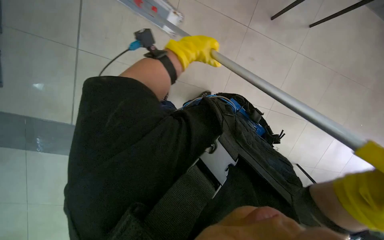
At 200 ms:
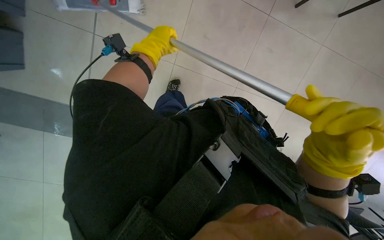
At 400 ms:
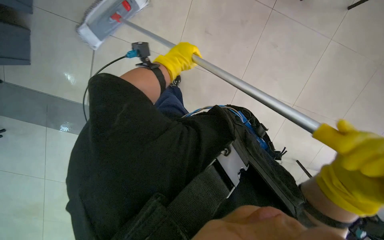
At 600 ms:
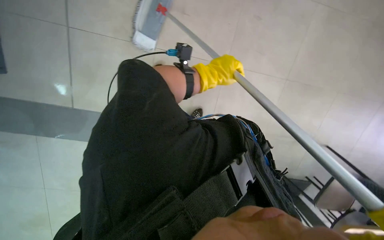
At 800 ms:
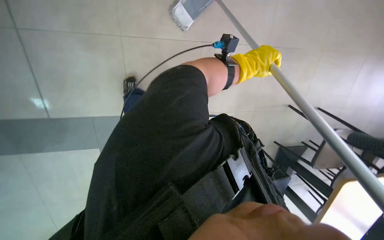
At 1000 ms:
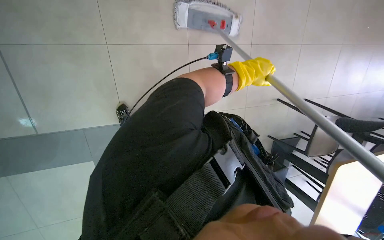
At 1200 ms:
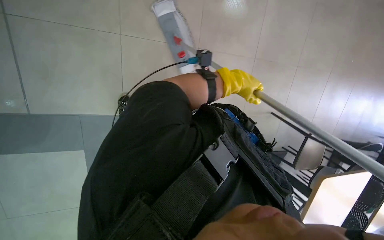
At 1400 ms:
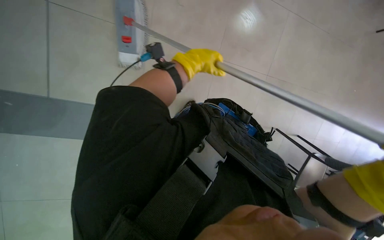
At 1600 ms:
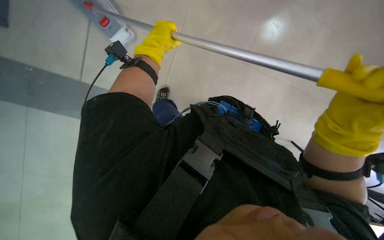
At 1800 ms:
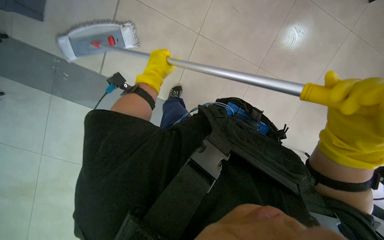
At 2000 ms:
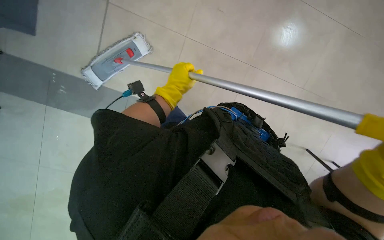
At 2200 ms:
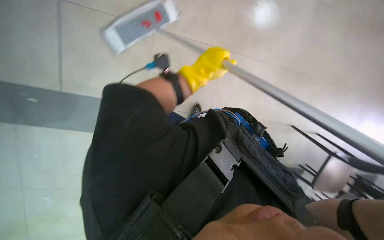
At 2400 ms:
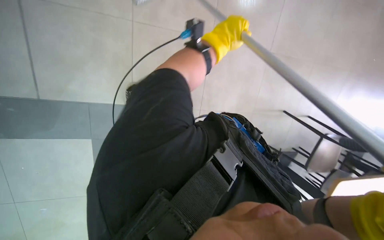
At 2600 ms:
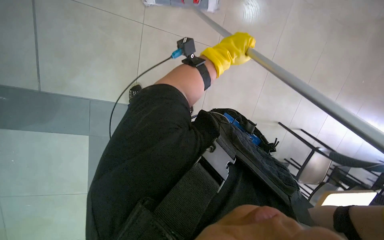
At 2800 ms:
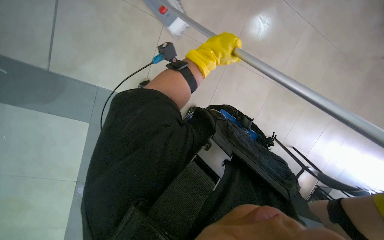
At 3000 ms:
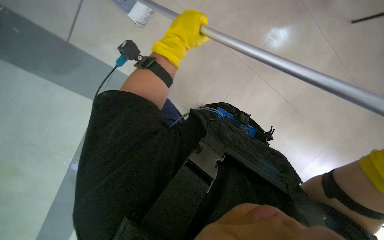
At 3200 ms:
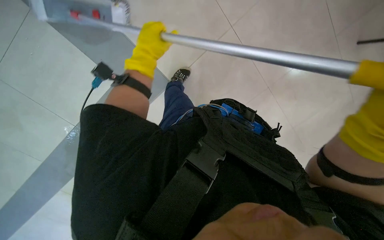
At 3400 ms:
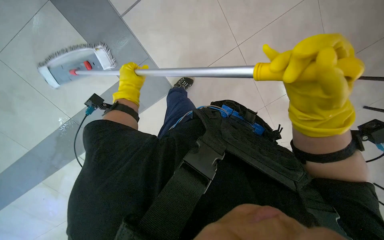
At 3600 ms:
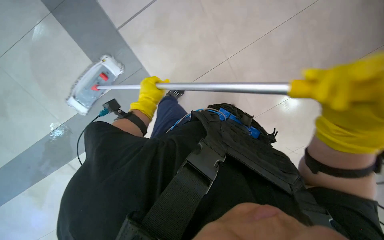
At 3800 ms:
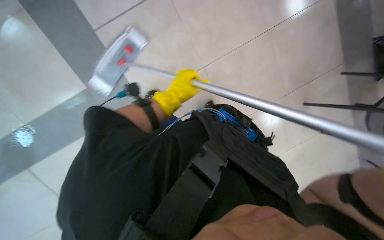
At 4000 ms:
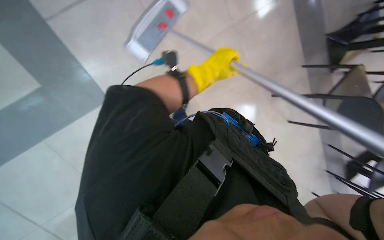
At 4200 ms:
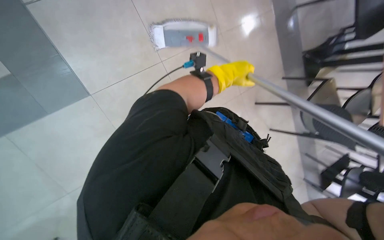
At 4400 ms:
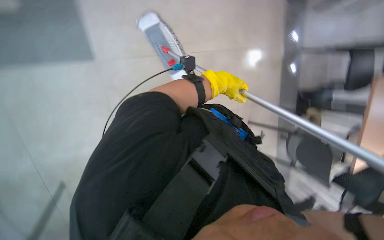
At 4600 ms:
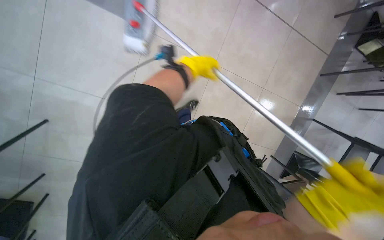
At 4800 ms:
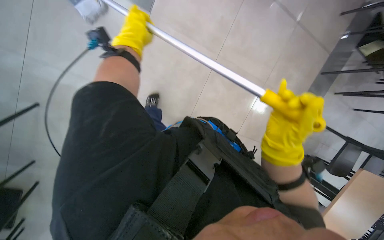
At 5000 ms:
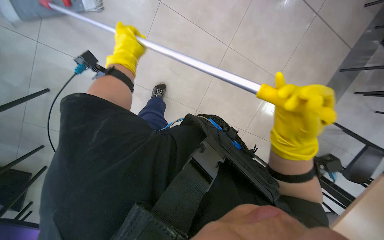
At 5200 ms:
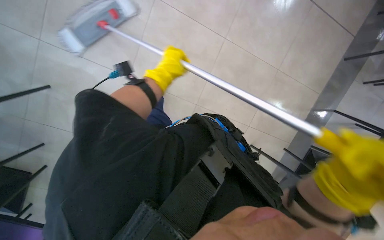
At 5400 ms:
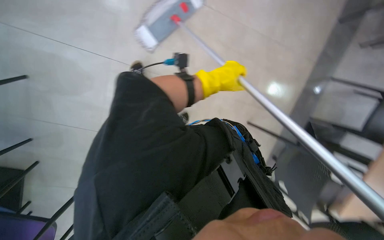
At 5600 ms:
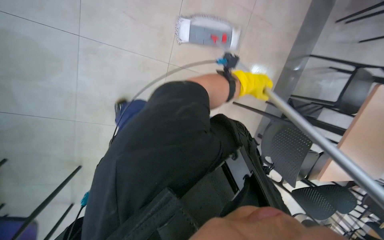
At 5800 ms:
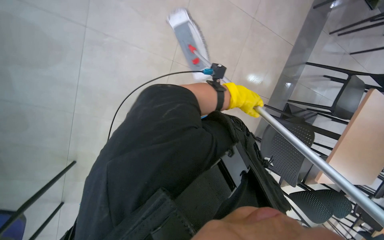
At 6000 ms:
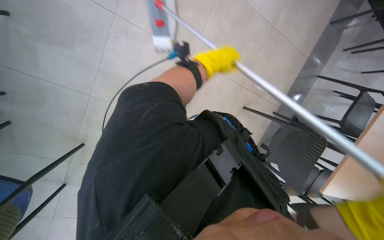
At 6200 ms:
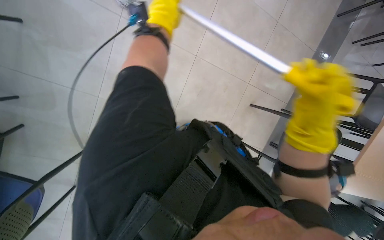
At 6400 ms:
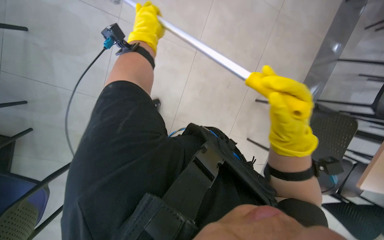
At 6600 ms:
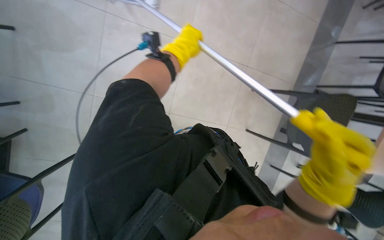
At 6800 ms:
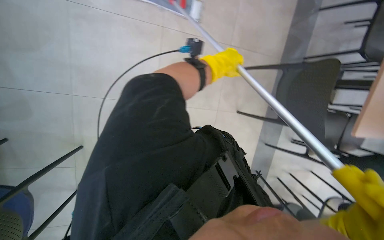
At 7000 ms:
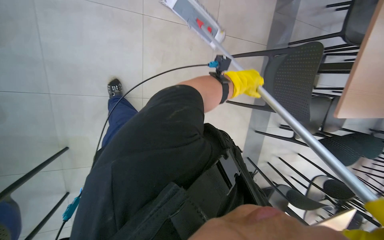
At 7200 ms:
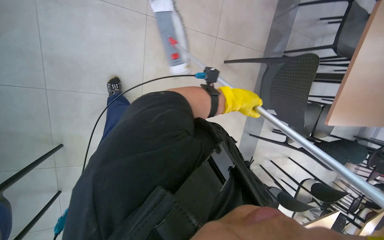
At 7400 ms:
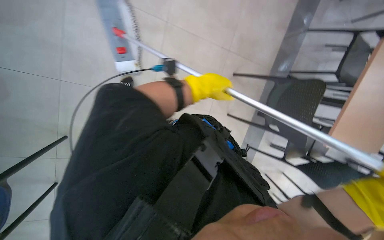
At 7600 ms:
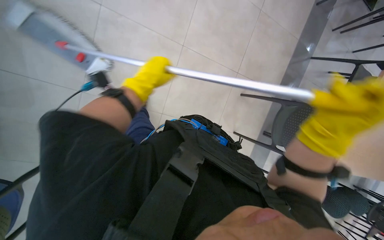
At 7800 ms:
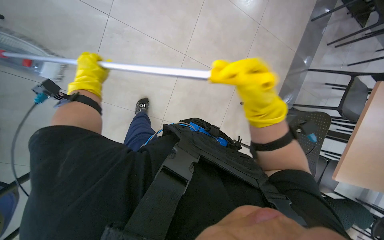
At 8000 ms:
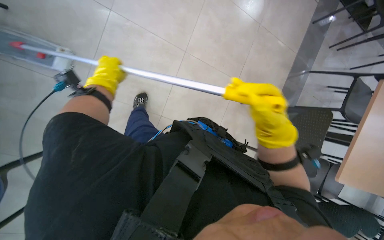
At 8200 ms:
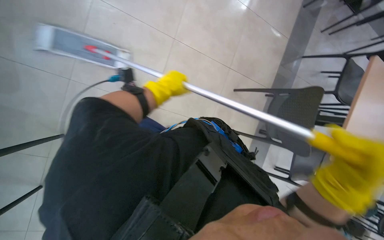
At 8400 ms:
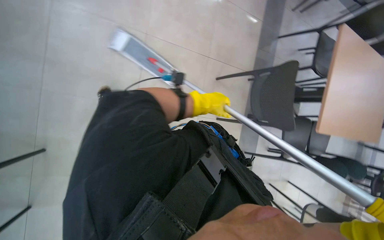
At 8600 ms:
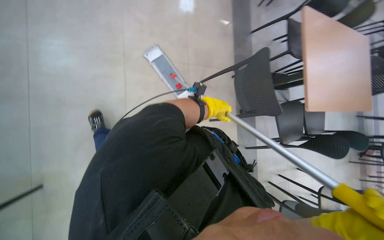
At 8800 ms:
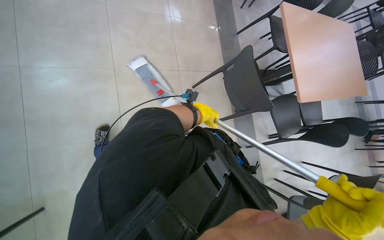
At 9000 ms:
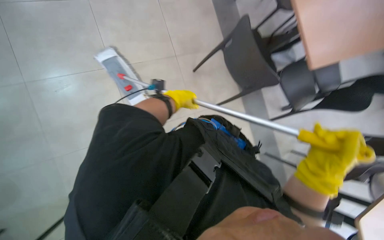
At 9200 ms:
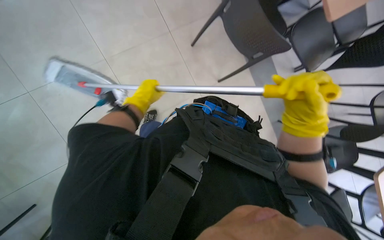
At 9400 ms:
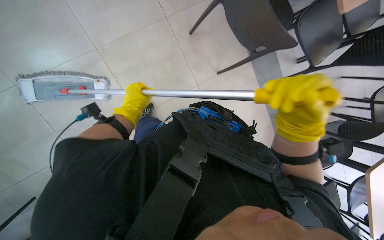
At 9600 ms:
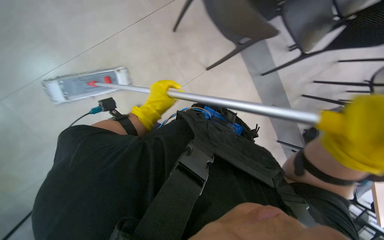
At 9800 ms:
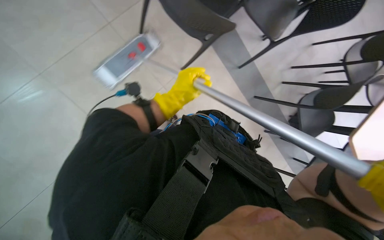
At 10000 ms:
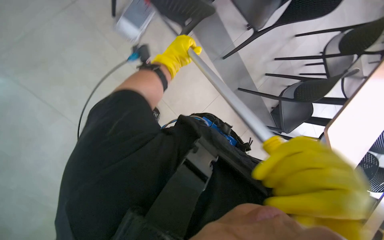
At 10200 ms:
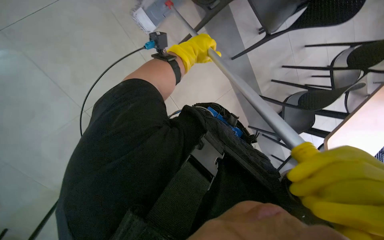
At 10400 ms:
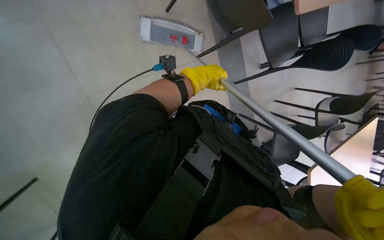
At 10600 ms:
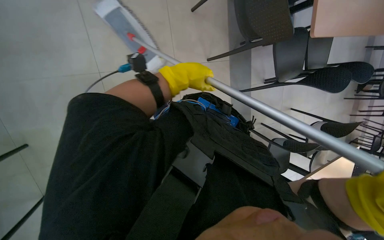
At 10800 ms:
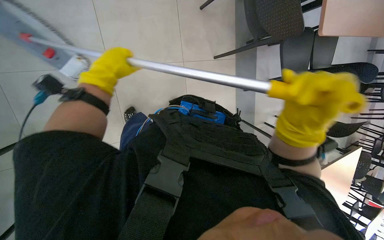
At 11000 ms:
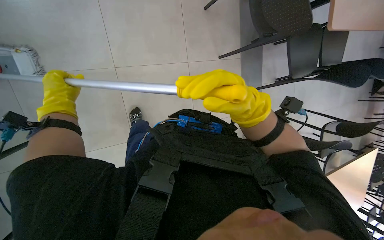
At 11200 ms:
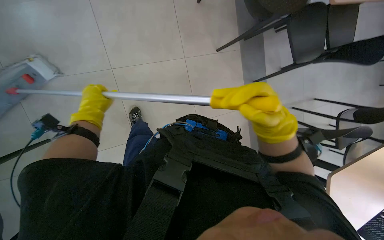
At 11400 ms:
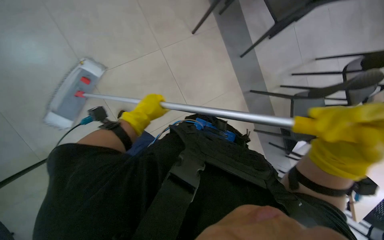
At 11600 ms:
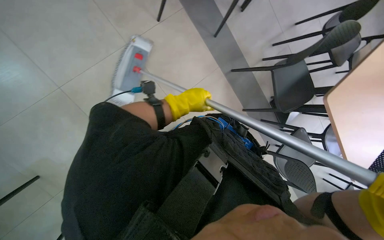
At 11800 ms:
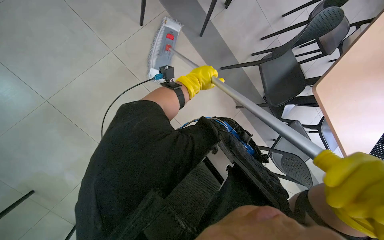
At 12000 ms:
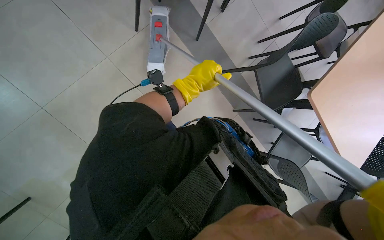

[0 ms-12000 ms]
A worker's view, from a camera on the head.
Job: mopping floor.
The whole recording: Mopping floor. The worker mops the floor with a flat mop, occasionally rinsing and wringing the mop head.
1600 ms to 3000 ms: The view tilts roughly 15 degrees upward. The left hand travels to the right and back again, roughly 10 cm each way.
3000 ms to 4400 ms: The left hand is displaced to the right and farther from the camera by about 20 cm.
4400 ms to 6000 ms: The left hand swings left and right, roughly 40 cm each way, with 2 reversals.
6000 ms to 7600 ms: The left hand swings left and right, some 30 cm each way, with 2 reversals.
7600 ms to 9000 ms: Everything in view rotates about 40 degrees counterclockwise.
9000 ms to 10400 ms: The view tips downward by roughly 15 degrees. The left hand moves to the right, about 35 cm.

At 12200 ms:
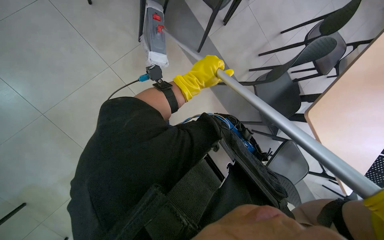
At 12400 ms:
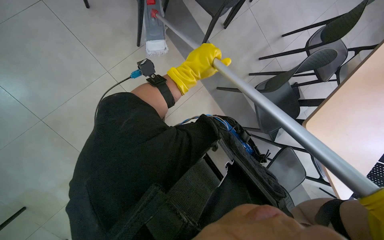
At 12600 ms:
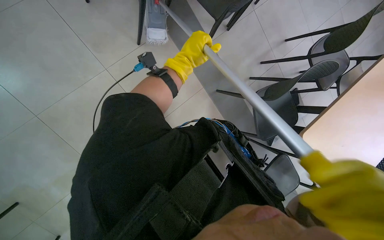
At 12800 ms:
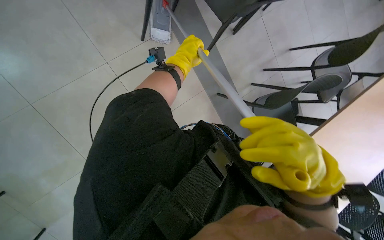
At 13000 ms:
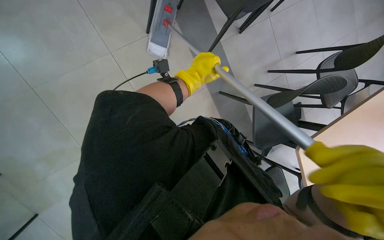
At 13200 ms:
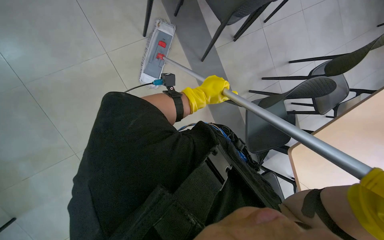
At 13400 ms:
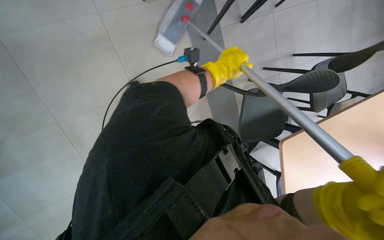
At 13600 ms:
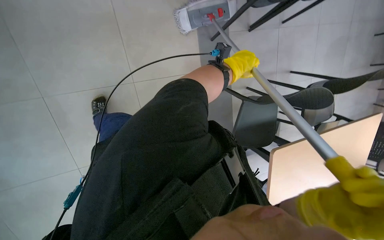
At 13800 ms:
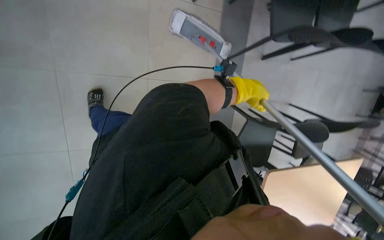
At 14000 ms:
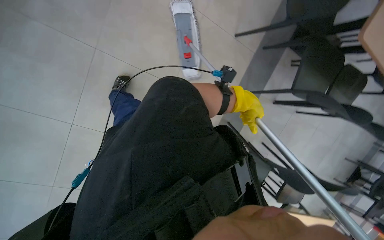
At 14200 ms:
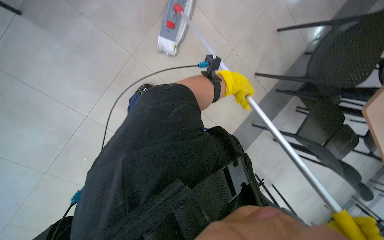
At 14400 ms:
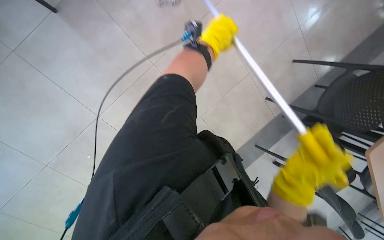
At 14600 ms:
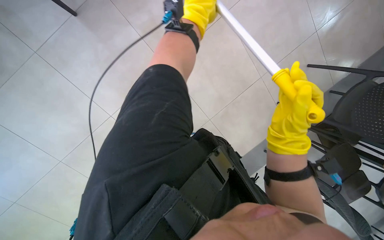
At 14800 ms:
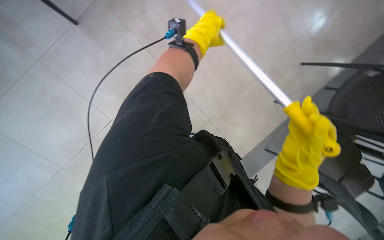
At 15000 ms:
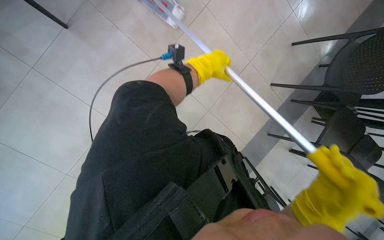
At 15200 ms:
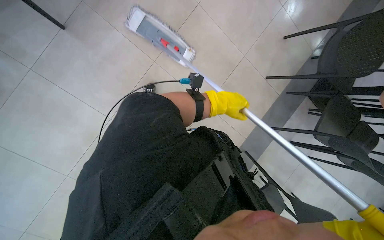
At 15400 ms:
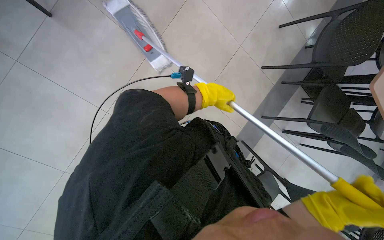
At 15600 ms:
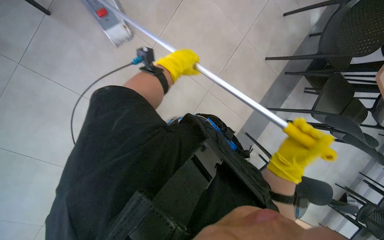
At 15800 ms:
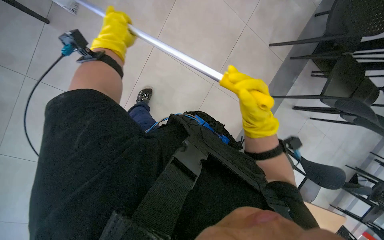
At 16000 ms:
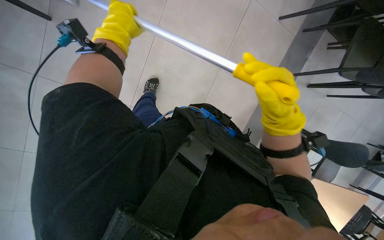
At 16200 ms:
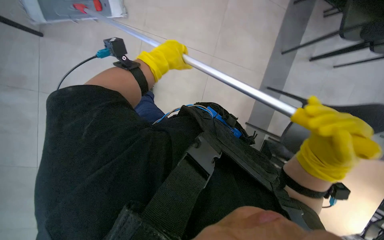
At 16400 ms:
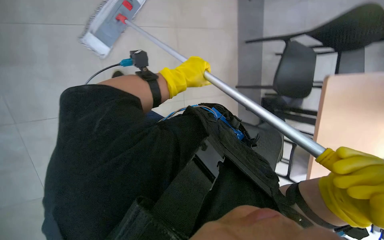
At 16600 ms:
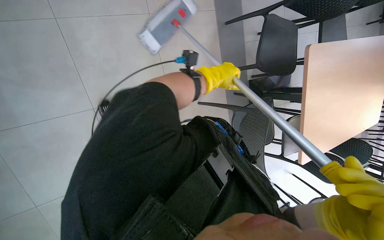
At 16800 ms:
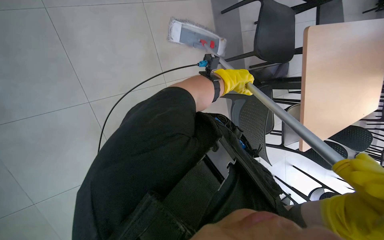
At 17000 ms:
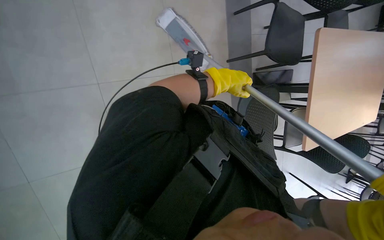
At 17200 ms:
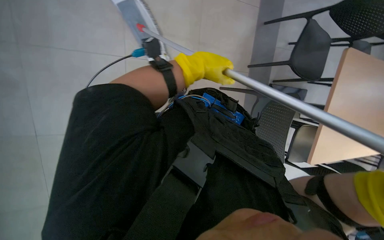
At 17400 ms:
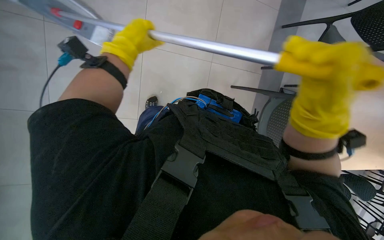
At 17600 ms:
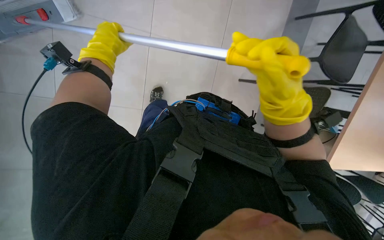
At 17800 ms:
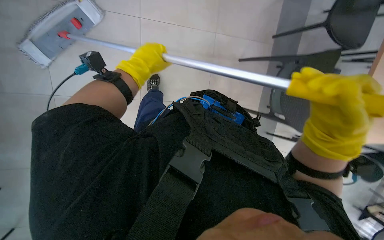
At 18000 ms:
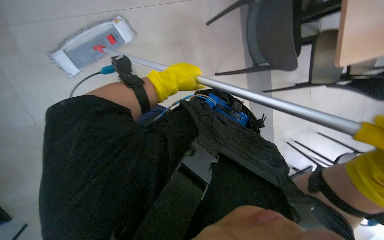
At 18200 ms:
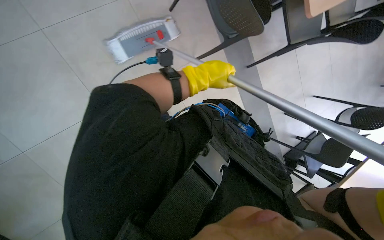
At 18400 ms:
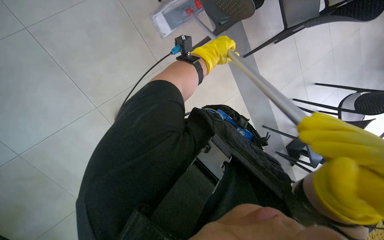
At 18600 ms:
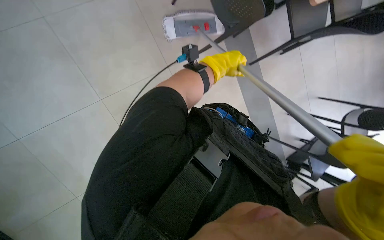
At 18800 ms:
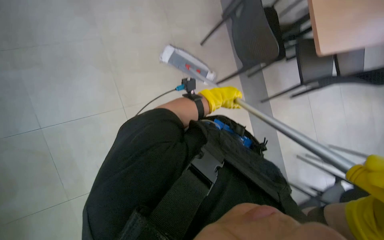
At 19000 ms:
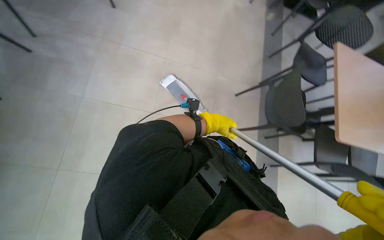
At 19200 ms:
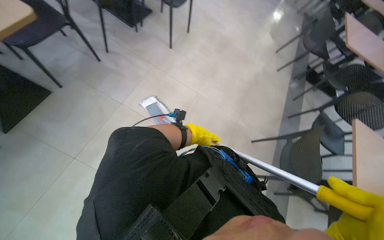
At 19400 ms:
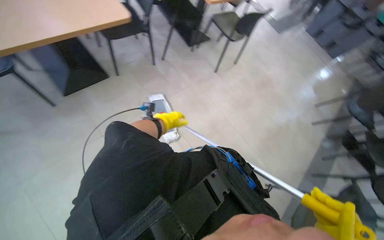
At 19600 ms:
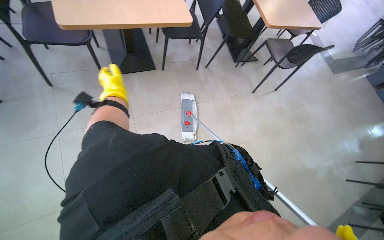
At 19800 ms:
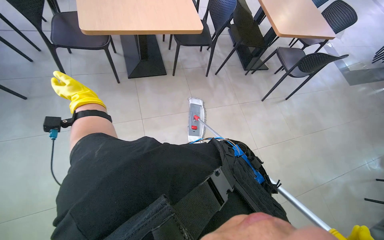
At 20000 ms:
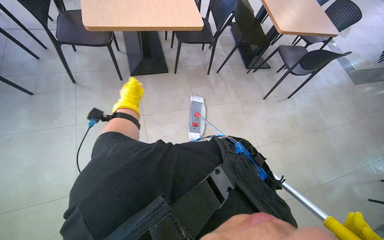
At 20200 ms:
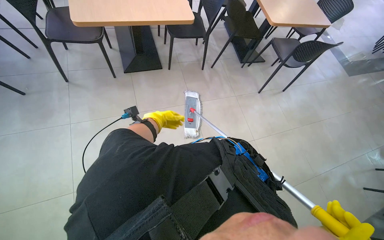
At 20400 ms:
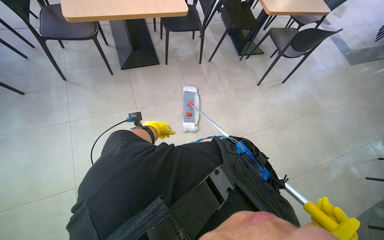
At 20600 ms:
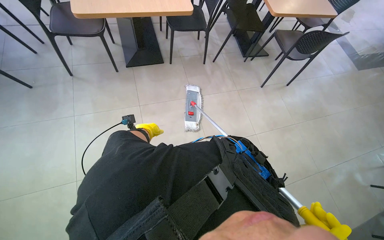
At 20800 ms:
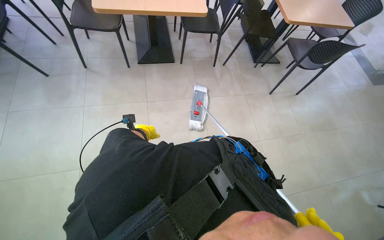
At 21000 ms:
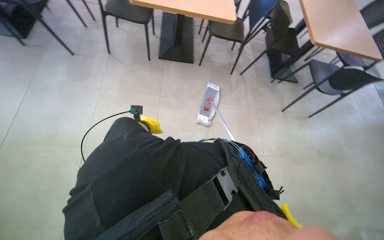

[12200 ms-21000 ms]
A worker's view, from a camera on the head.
Job: mopping floor.
The whole recording: Mopping floor. The worker mops the floor with a flat mop, occasionally rinsing and wringing the mop head.
12200 ms to 13600 ms: Everything in view rotates about 30 degrees clockwise. The left hand is displaced farther from the camera and to the right by some 15 cm.
15200 ms to 16600 ms: The camera pitches downward, by roughly 20 degrees. Everything in view rotates approximately 25 degrees counterclockwise. The left hand travels to the left and back again, approximately 40 cm each way.
16600 ms to 18000 ms: The left hand heads nearer to the camera and to the left, covering approximately 25 cm.
18000 ms to 19600 ms: The wearer moves some 40 cm. The wearer's head swings roughly 65 degrees to the left. The view tilts some 30 degrees upward.
19600 ms to 21000 ms: The head turns to the left by roughly 20 degrees.
